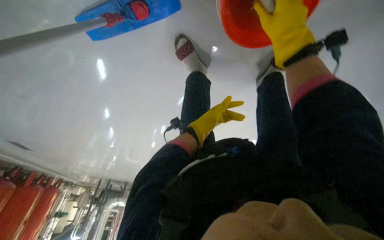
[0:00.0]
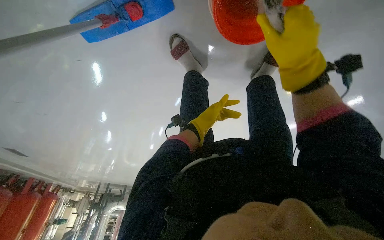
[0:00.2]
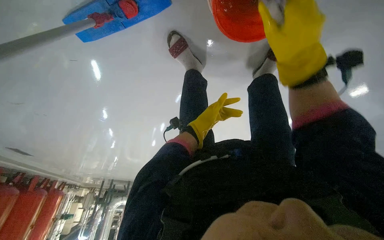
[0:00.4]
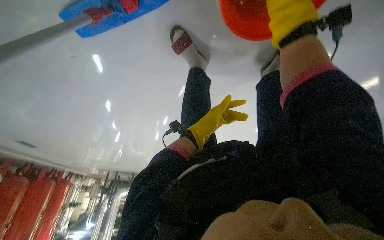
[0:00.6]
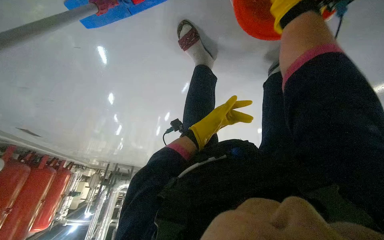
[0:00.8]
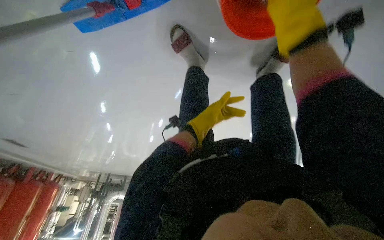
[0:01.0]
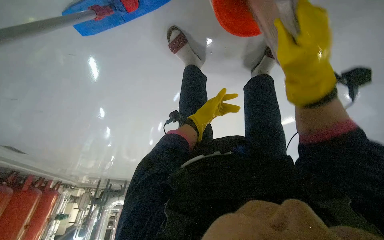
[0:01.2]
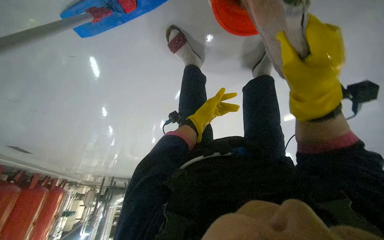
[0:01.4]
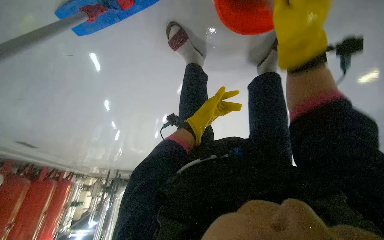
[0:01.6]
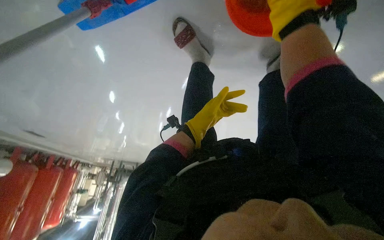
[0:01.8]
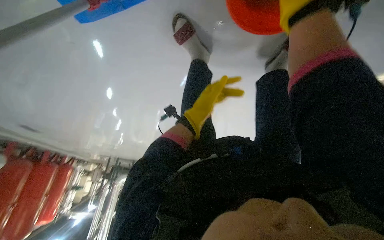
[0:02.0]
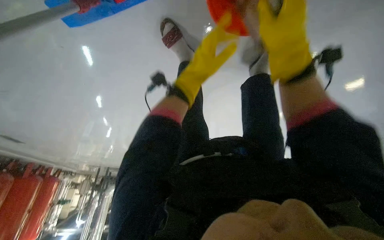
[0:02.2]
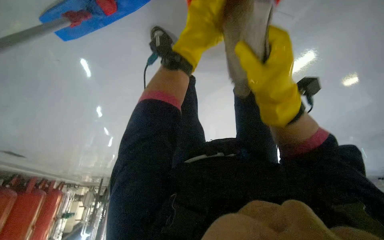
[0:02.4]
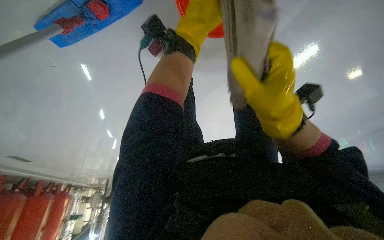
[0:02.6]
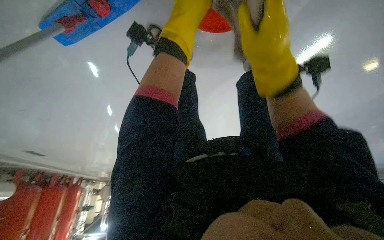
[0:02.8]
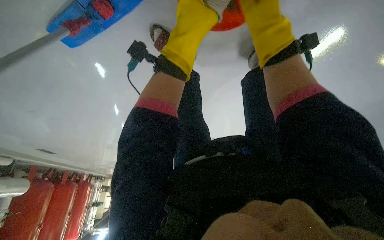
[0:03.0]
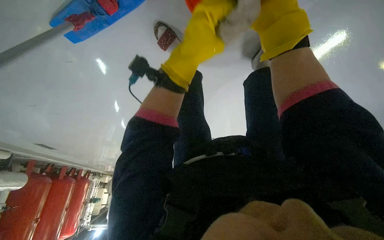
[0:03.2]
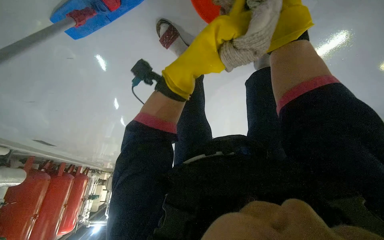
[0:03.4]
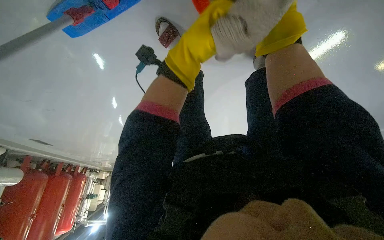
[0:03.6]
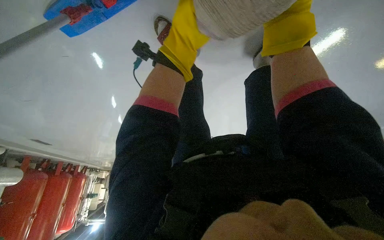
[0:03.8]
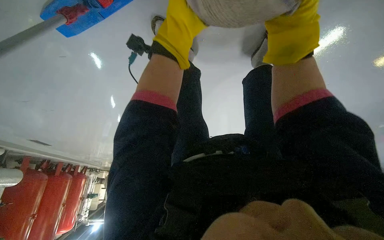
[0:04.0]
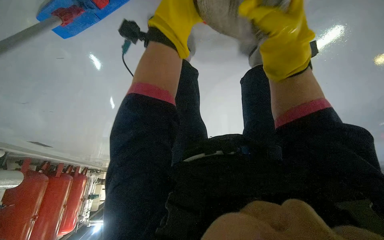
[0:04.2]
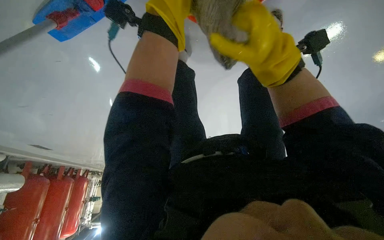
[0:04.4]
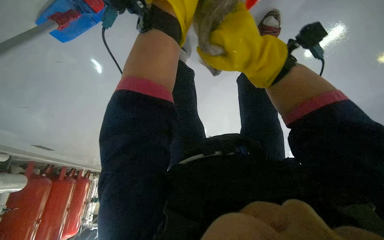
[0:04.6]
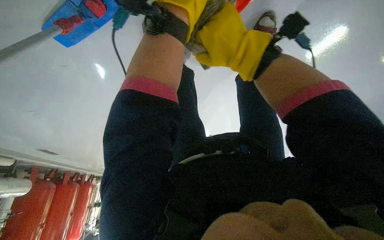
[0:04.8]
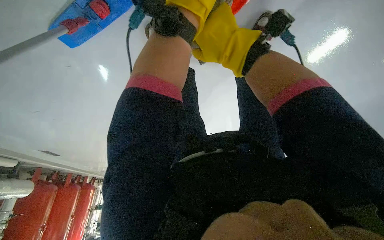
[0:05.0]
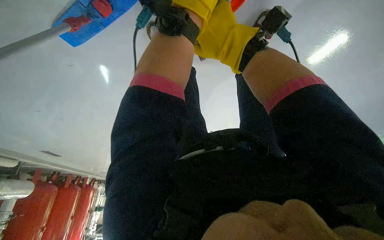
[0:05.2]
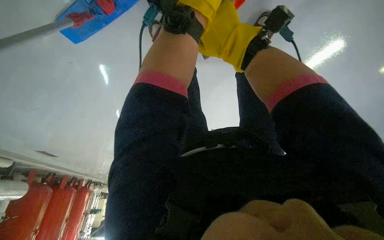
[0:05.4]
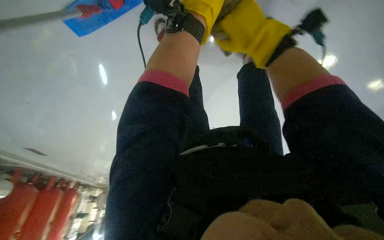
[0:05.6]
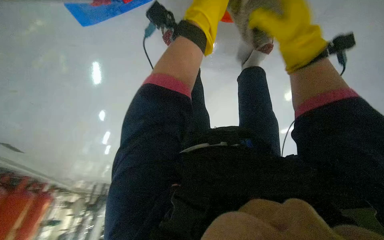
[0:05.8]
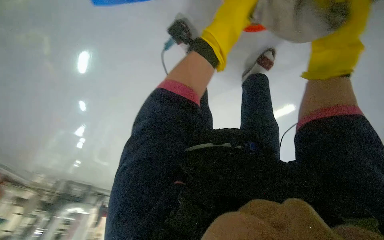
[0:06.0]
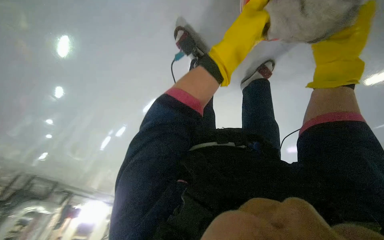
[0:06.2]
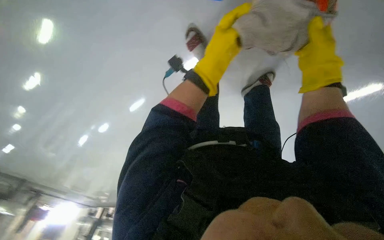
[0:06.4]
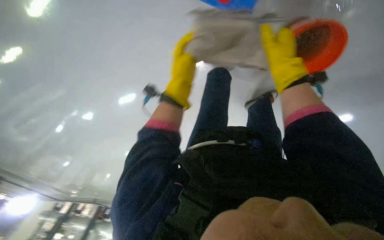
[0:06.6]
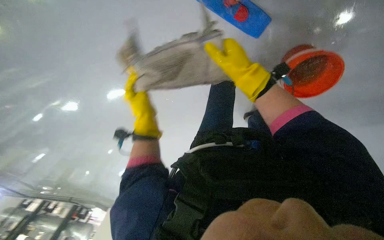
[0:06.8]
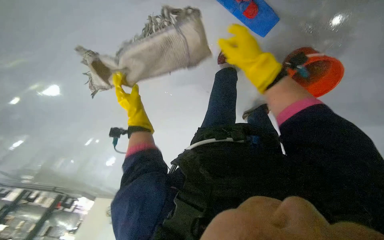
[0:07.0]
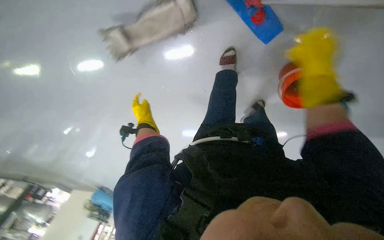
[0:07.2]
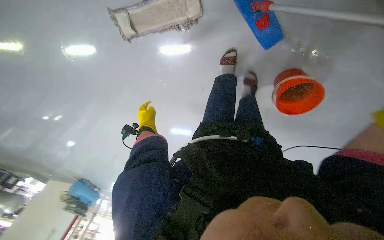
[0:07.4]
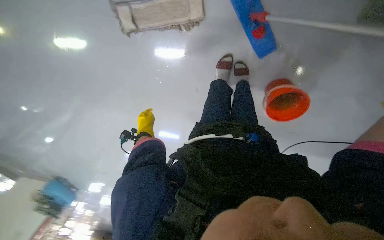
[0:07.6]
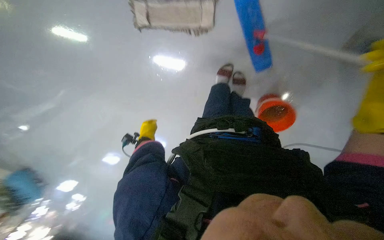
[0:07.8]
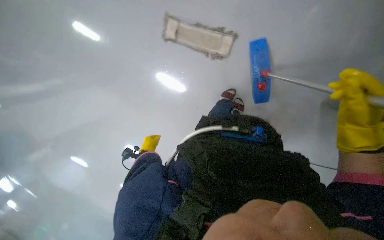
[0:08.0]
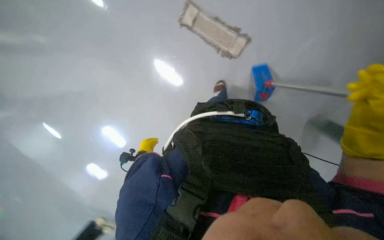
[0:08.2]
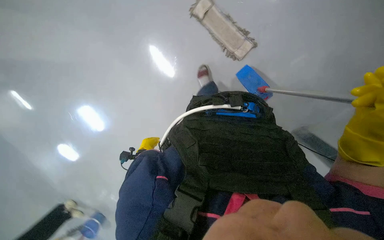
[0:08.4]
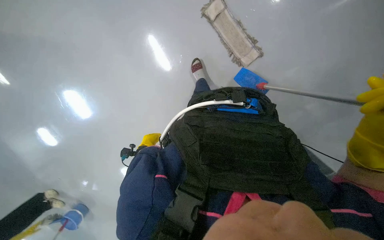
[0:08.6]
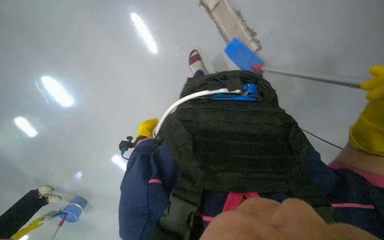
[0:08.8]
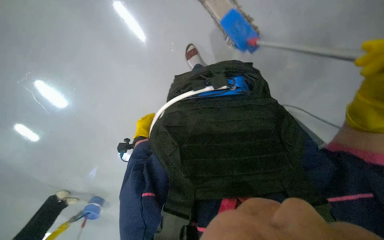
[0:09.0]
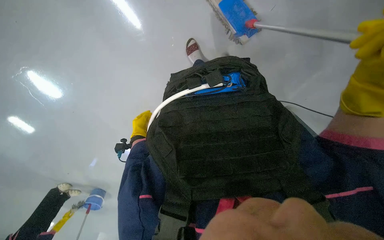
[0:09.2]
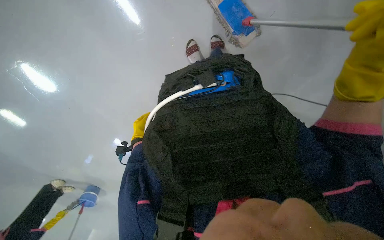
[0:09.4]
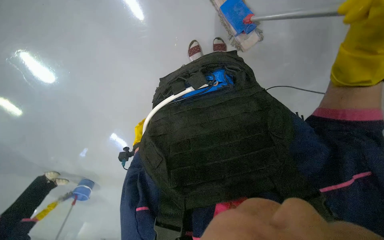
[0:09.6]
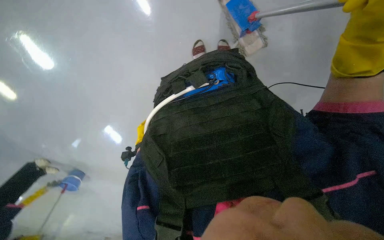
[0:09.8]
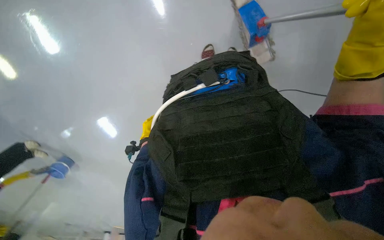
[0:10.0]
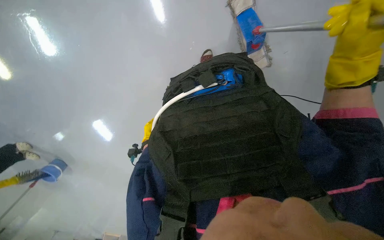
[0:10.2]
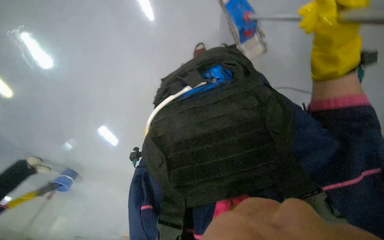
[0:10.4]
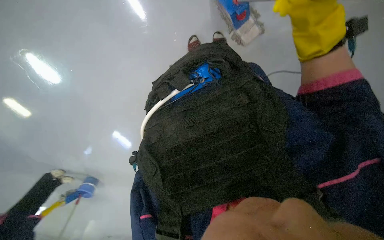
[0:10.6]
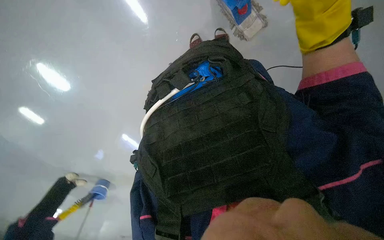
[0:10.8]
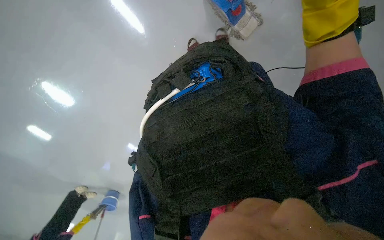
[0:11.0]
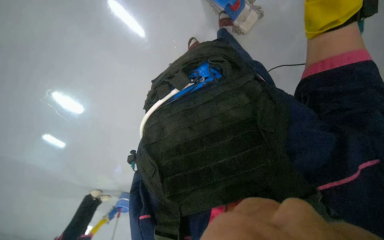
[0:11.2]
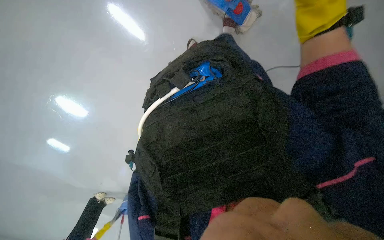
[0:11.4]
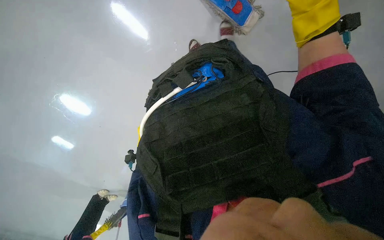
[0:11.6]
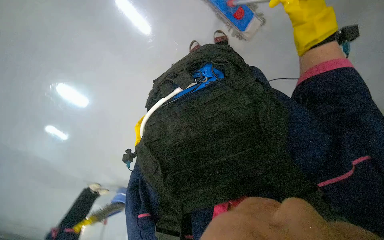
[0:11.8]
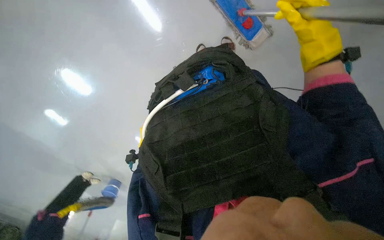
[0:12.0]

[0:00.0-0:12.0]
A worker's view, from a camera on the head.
Job: mopping floor.
The whole recording: Mopping the floor. The worker mops the floor, periodically wringing the mop and changing the mop head.
0:00.0 to 0:01.6: The right hand swings up and down the picture, some 15 cm each way, with 3 reversals.
0:01.6 to 0:03.0: The right hand swings up and down the picture, approximately 20 cm each way, with 2 reversals. The left hand heads nearer to the camera and up the picture, covering some 30 cm.
0:03.0 to 0:04.4: The left hand reaches about 15 cm up the picture, then returns.
0:07.6 to 0:09.0: The scene turns approximately 40 degrees clockwise in the picture.

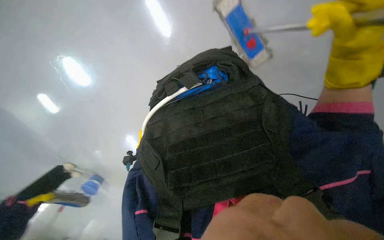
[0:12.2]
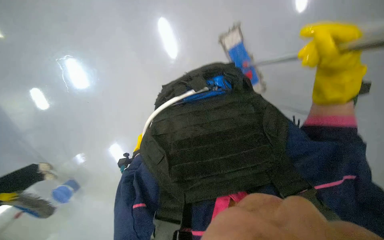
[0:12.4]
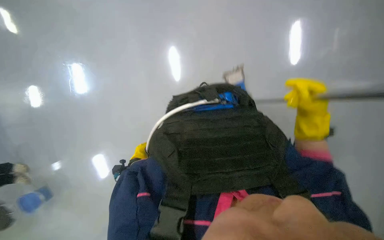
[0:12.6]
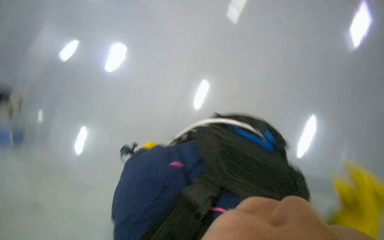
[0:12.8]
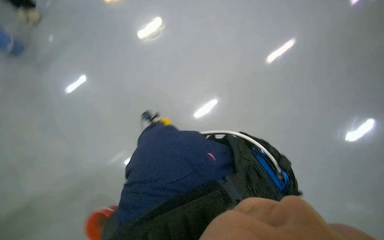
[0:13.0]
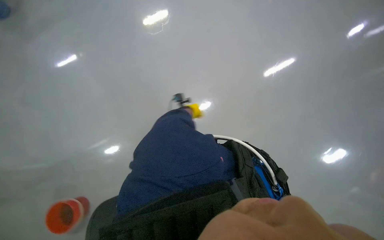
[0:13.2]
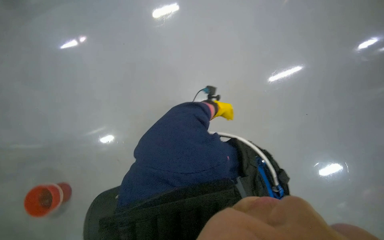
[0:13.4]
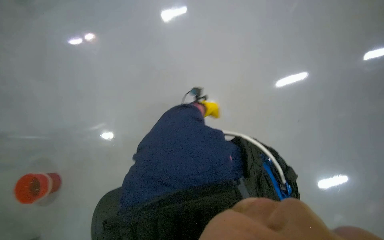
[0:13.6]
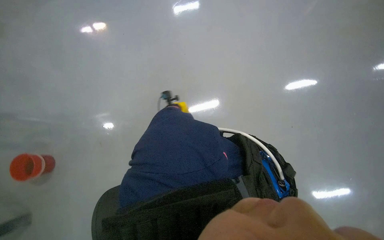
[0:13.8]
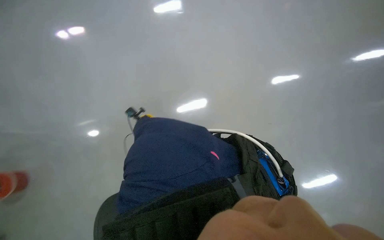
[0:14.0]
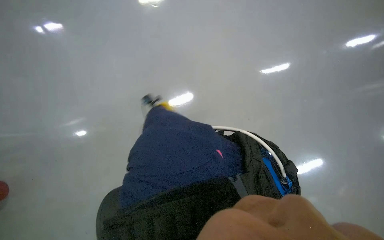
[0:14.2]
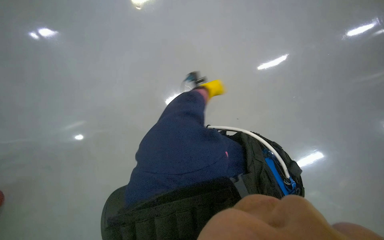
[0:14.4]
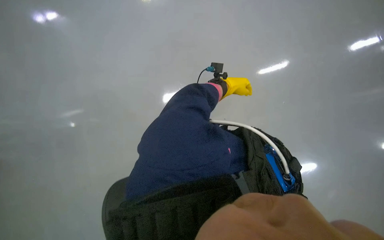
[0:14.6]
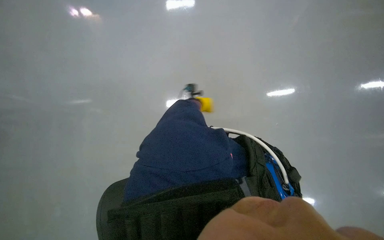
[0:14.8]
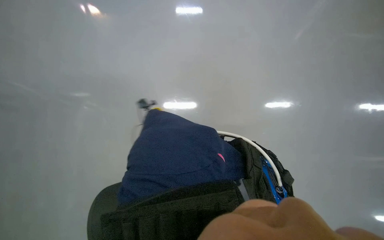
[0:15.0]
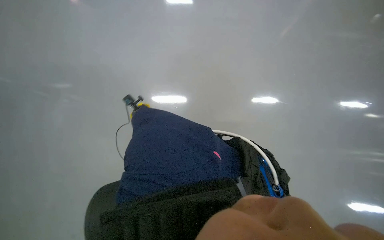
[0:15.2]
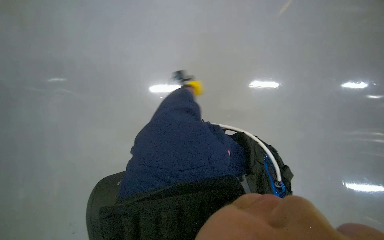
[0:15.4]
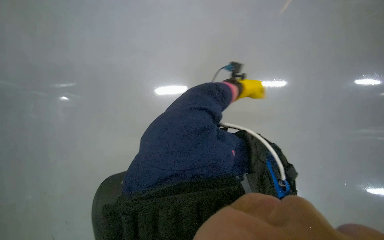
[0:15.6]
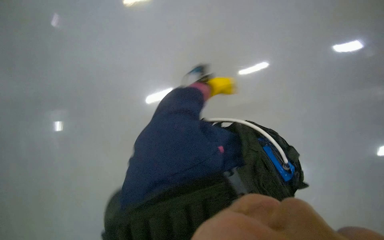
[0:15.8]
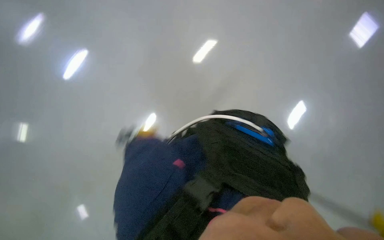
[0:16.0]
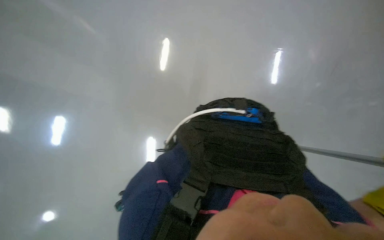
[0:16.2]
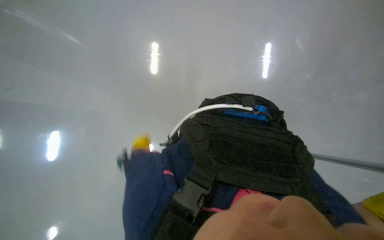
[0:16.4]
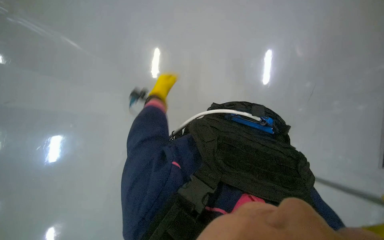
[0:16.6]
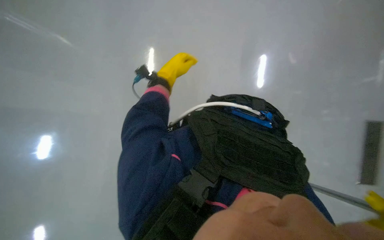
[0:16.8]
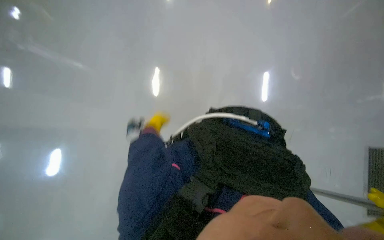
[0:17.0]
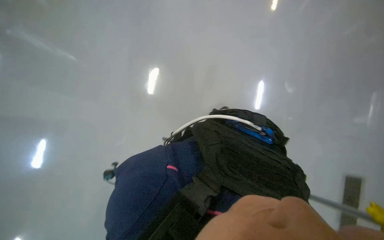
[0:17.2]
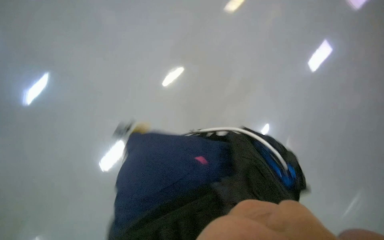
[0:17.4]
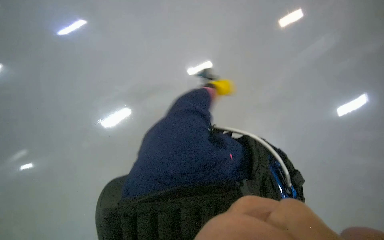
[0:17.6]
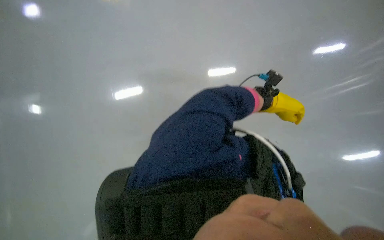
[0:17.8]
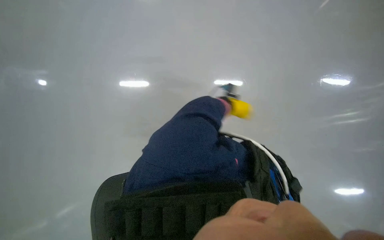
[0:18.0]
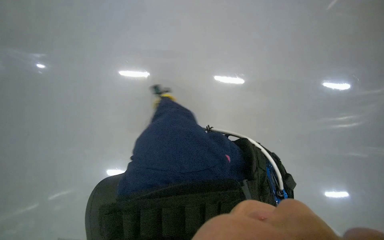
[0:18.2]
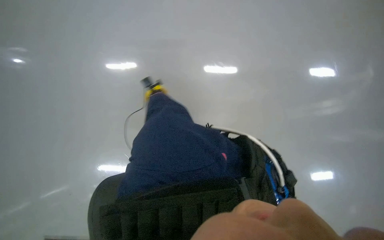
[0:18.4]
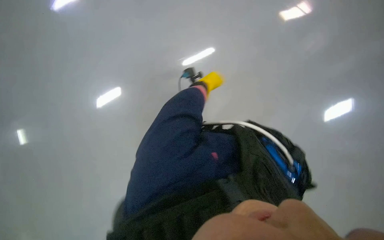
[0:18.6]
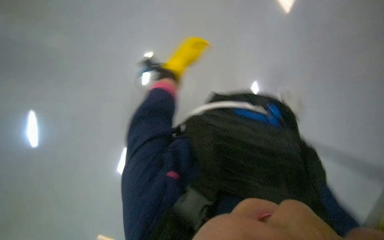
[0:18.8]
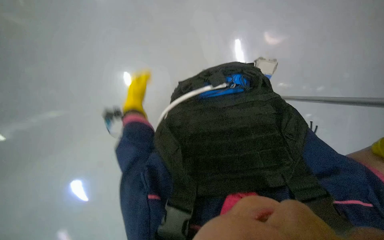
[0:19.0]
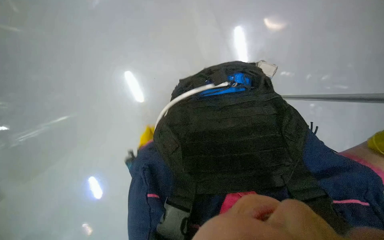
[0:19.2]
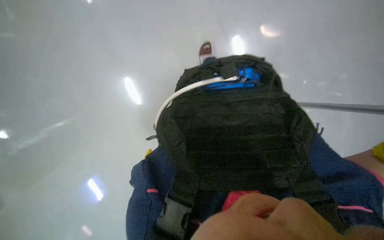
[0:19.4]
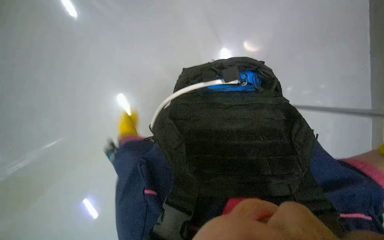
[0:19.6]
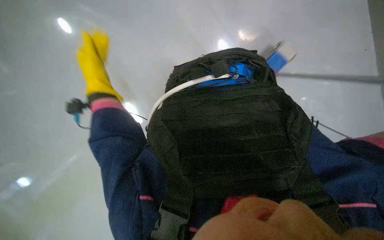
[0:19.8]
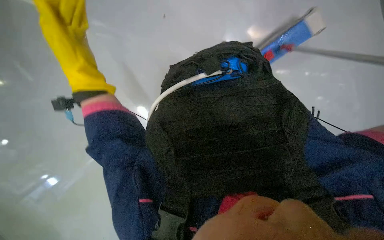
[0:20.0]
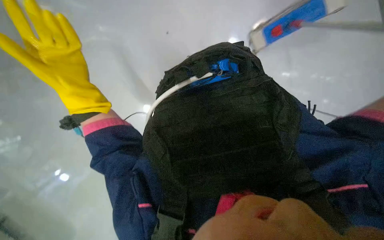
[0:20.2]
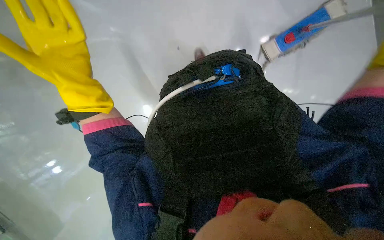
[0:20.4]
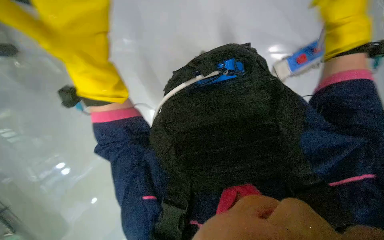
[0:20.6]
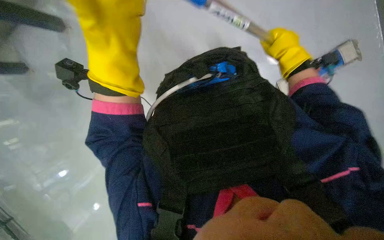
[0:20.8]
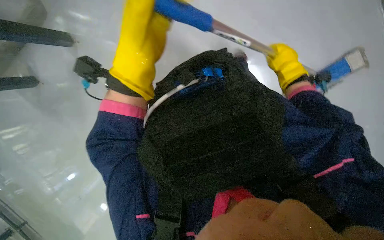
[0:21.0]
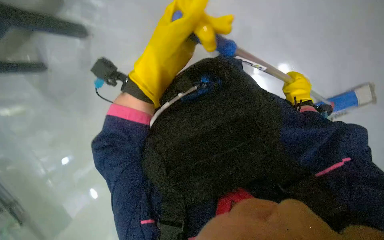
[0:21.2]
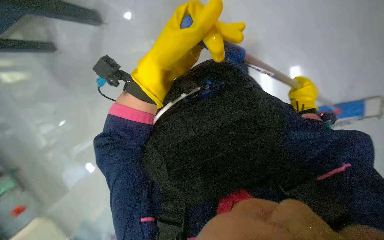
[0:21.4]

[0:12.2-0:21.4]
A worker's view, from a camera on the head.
Job: mopping floor.
The whole recording: Mopping the floor. The worker mops the floor, periodically wringing the mop and changing the mop head.
0:12.2 to 0:13.8: The view tips upward by roughly 25 degrees. The scene rotates clockwise by about 70 degrees.
0:15.2 to 0:16.8: Everything in view rotates some 25 degrees counterclockwise.
0:16.8 to 0:18.4: Everything in view rotates approximately 30 degrees clockwise.
0:19.8 to 0:21.4: The left hand shifts approximately 30 cm to the right and nearer to the camera.
